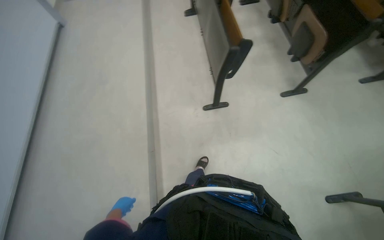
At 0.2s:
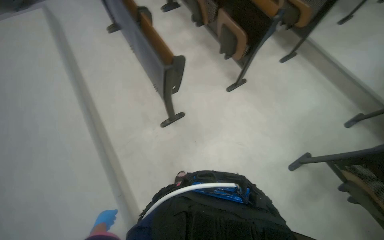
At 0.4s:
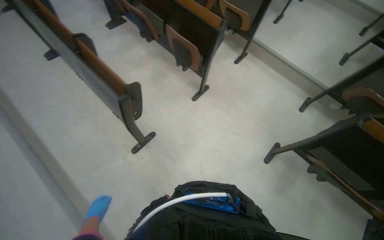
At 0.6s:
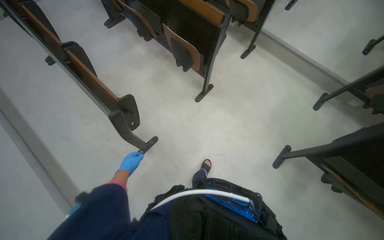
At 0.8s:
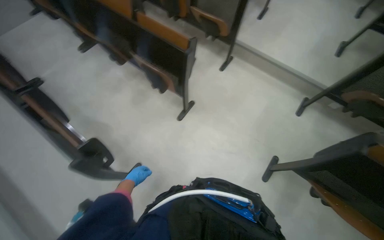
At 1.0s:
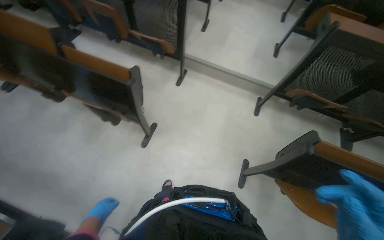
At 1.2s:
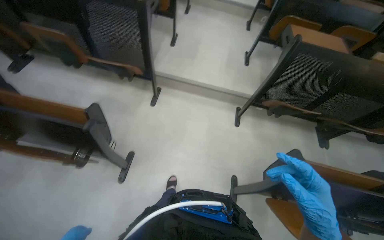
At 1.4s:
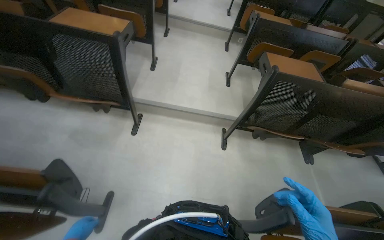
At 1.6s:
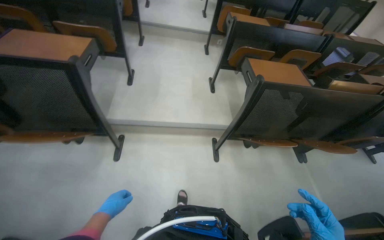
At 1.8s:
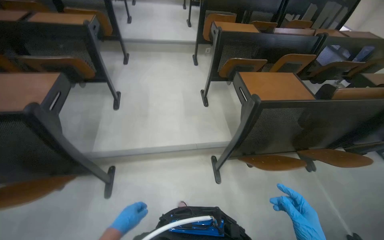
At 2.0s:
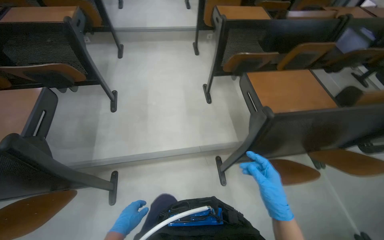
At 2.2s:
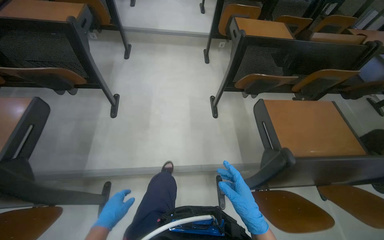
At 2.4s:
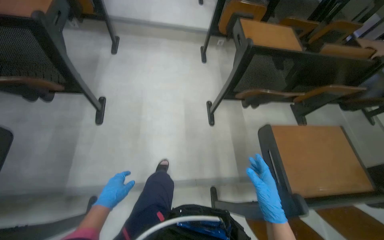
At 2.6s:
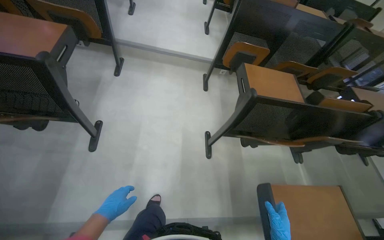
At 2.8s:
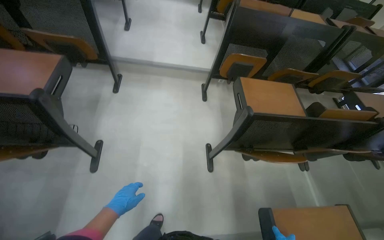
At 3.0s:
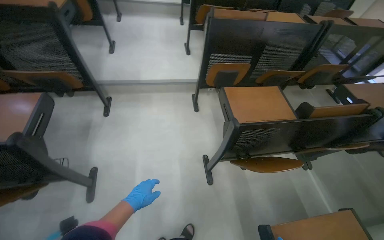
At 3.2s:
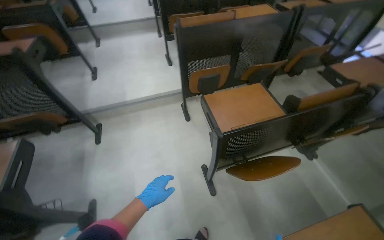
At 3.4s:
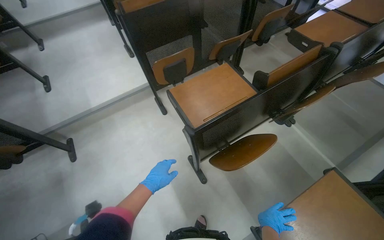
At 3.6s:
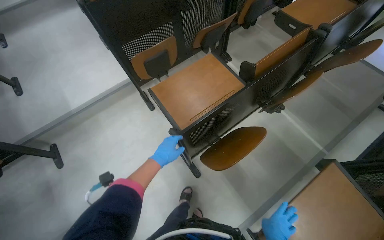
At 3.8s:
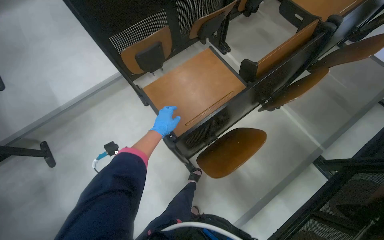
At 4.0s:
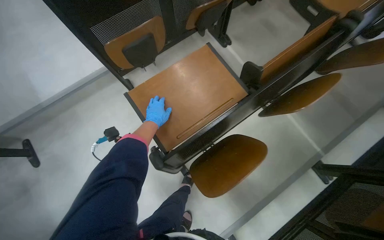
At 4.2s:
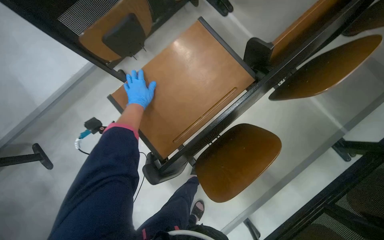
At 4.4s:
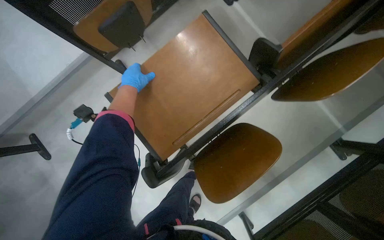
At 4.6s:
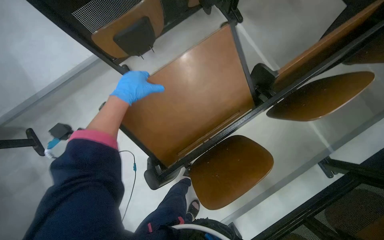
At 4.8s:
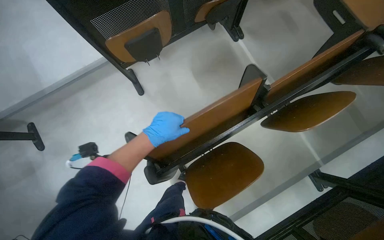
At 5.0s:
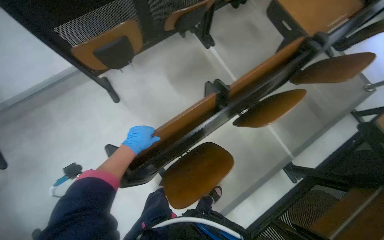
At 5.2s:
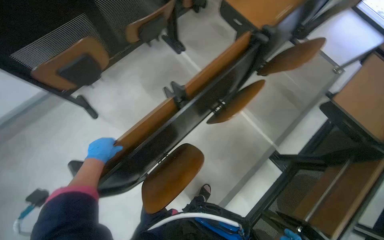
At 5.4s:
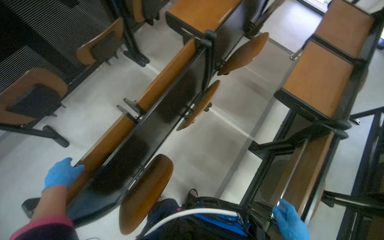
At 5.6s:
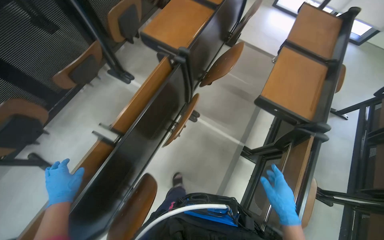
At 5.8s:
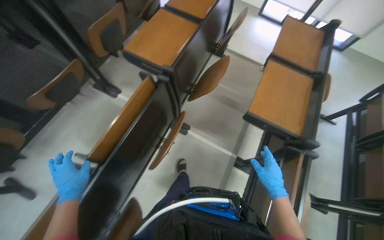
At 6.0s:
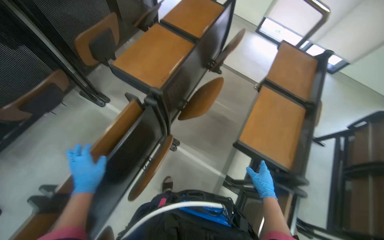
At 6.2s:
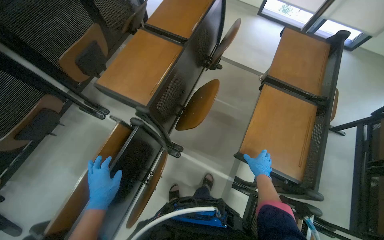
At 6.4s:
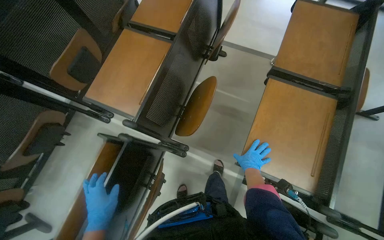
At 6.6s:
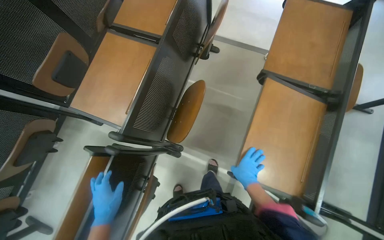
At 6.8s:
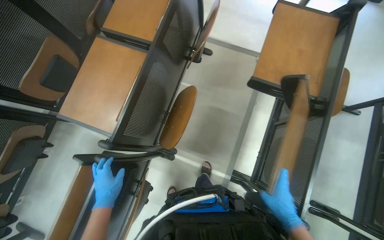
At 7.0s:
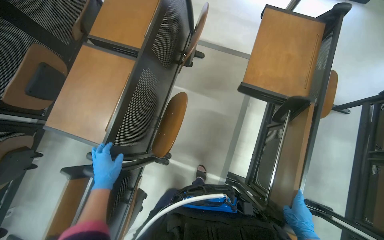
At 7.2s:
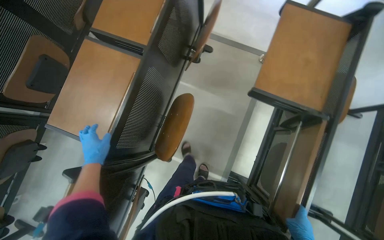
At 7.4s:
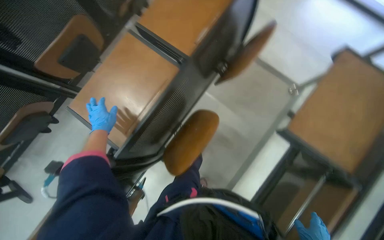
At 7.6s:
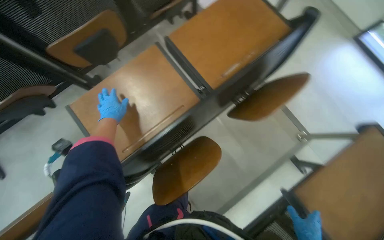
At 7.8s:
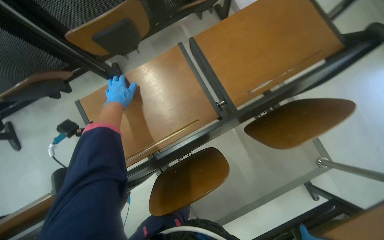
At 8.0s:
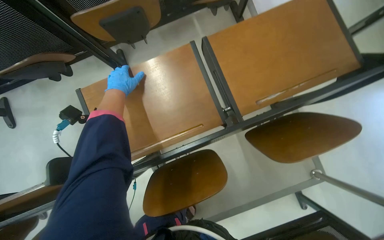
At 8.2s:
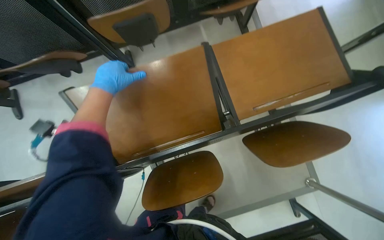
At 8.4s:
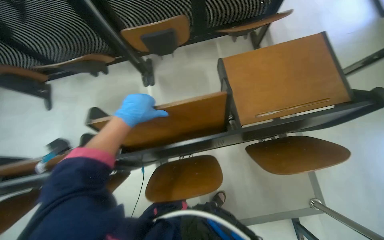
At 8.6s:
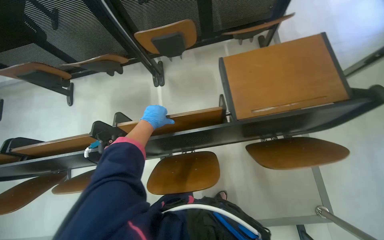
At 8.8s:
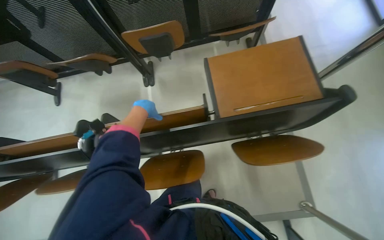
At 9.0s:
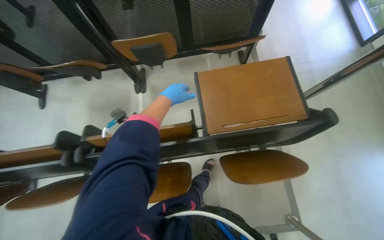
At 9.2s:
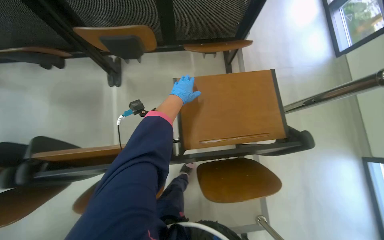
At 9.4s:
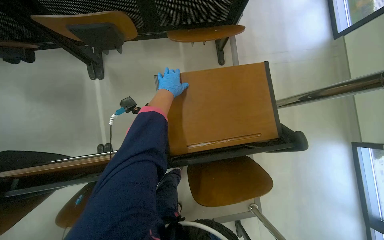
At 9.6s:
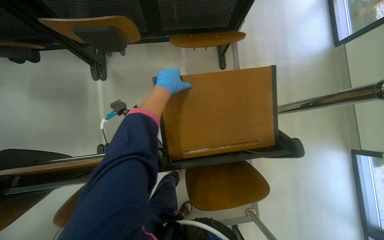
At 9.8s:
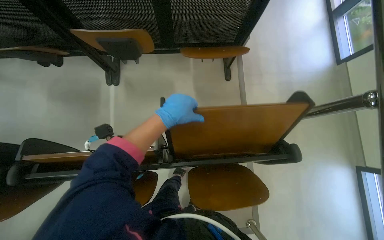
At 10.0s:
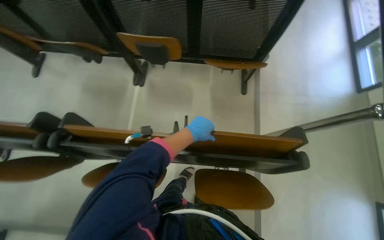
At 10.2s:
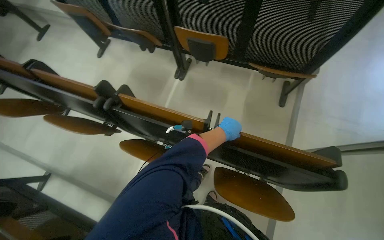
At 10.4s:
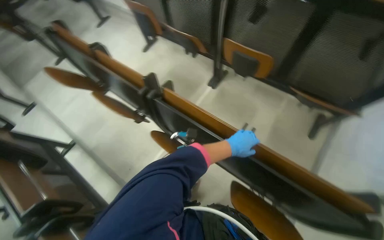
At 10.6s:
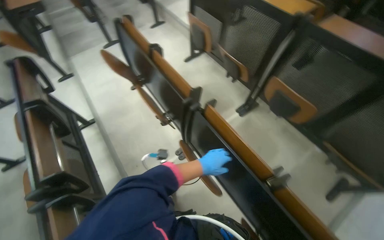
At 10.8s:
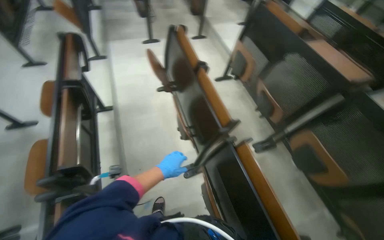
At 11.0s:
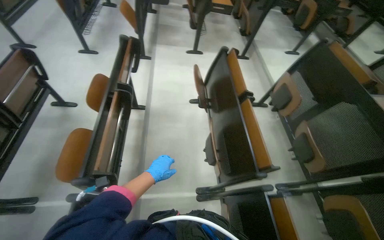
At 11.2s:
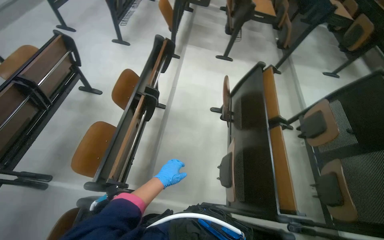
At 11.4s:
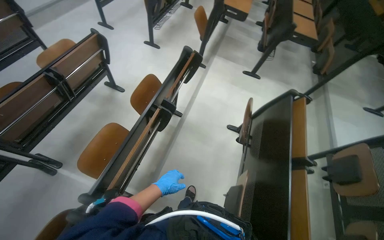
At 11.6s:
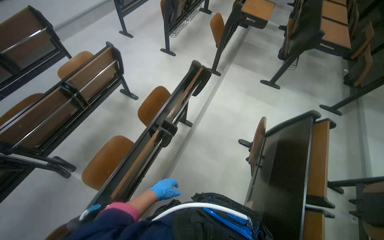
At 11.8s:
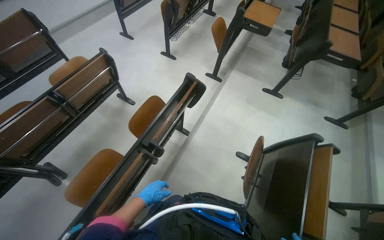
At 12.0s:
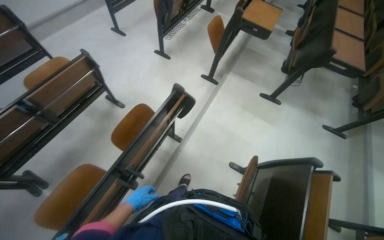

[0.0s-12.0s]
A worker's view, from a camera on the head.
Job: organizing items.
The whole recording: Folding up auditorium desks. The worker folds up multiple desks in the auditorium.
0.0s to 1.6s: The wearer moves approximately 1.5 m. The head turns to the right by approximately 85 degrees.
1.6s to 3.0s: The head travels some 1 m.
3.0s to 4.4s: The head travels some 80 cm. The view tips downward by roughly 30 degrees. Everything in view rotates roughly 30 degrees counterclockwise.
4.4s to 6.0s: The head travels to the right, about 70 cm. The head turns to the right by roughly 25 degrees. The wearer looks about 20 degrees further upward.
6.0s to 7.6s: The wearer moves some 70 cm. The view tilts roughly 15 degrees downward.
7.6s to 9.0s: The scene turns approximately 30 degrees clockwise in the picture. The left hand travels to the right by about 25 cm.
9.0s to 10.4s: The wearer looks roughly 45 degrees further to the left.
10.4s to 12.0s: The camera is carried roughly 1.5 m. The wearer looks approximately 85 degrees further to the left.

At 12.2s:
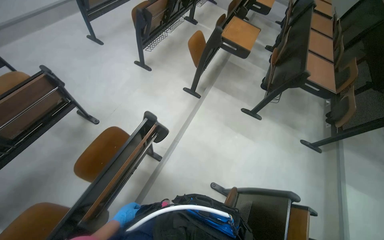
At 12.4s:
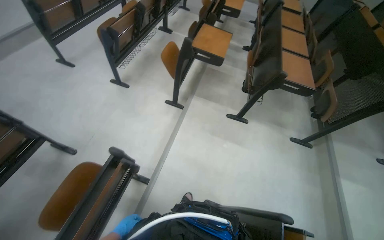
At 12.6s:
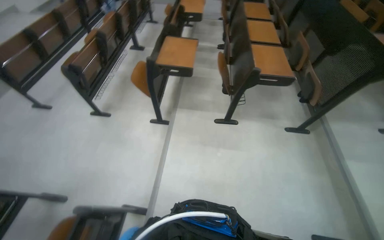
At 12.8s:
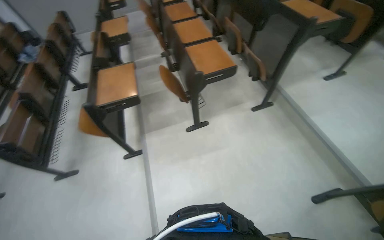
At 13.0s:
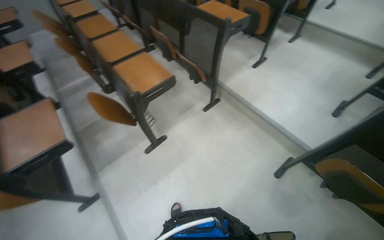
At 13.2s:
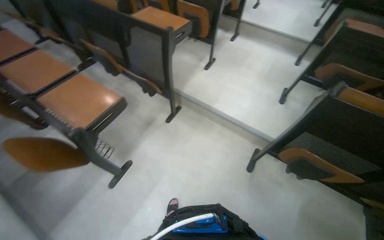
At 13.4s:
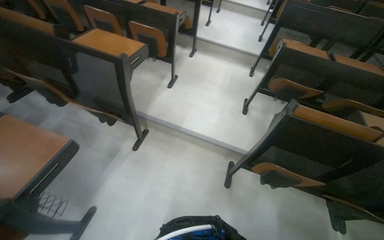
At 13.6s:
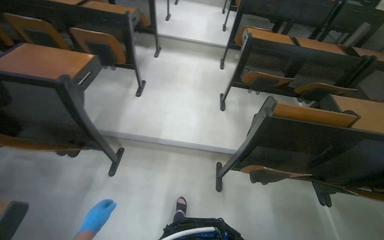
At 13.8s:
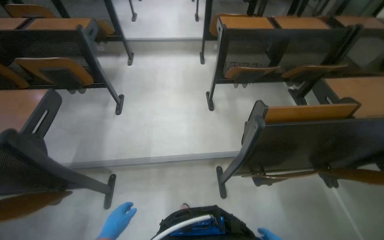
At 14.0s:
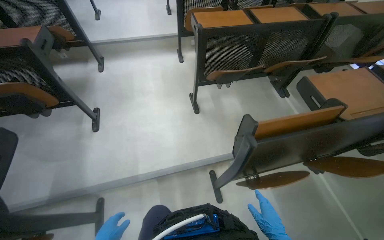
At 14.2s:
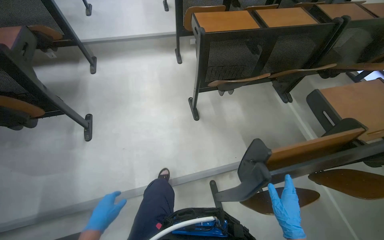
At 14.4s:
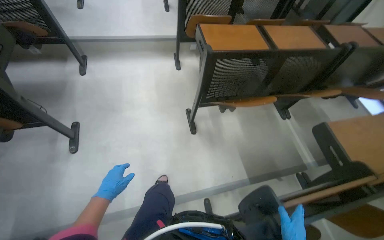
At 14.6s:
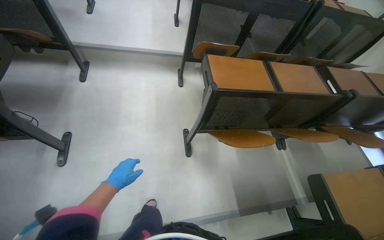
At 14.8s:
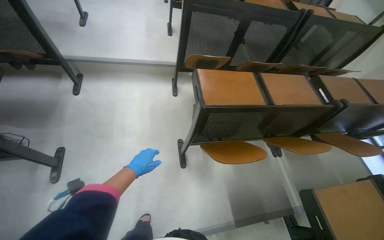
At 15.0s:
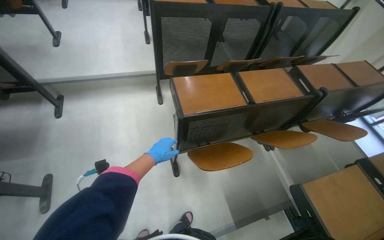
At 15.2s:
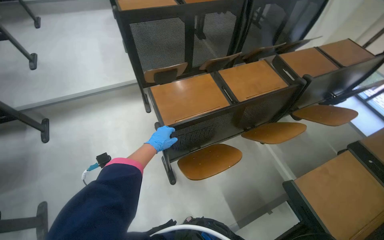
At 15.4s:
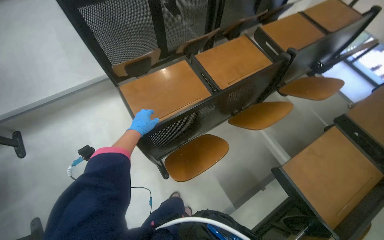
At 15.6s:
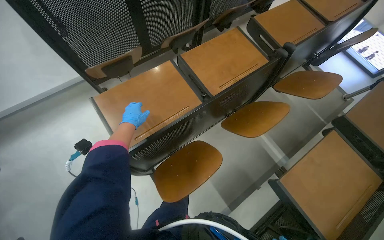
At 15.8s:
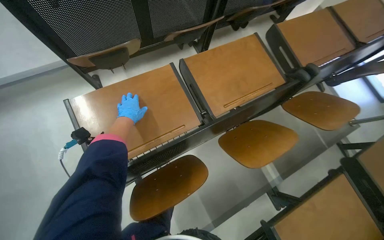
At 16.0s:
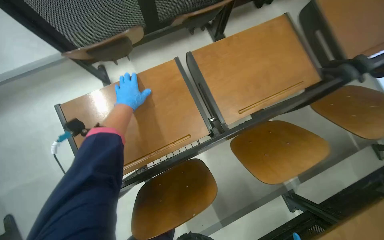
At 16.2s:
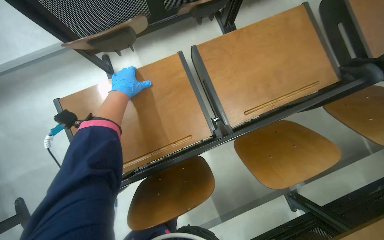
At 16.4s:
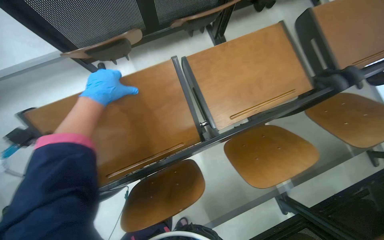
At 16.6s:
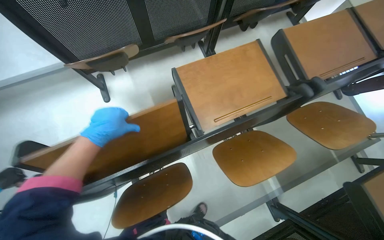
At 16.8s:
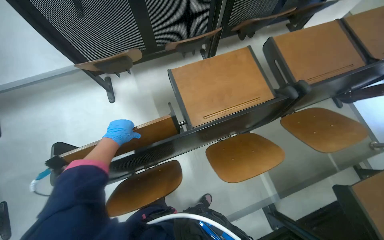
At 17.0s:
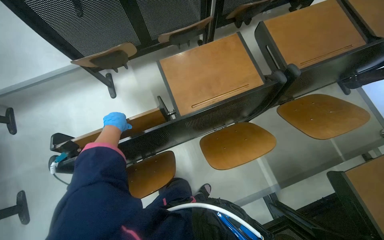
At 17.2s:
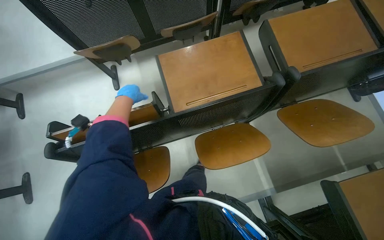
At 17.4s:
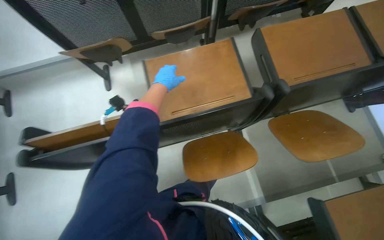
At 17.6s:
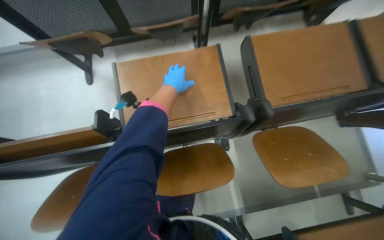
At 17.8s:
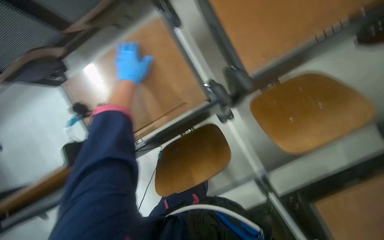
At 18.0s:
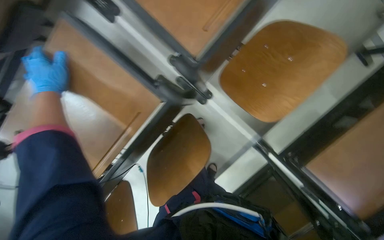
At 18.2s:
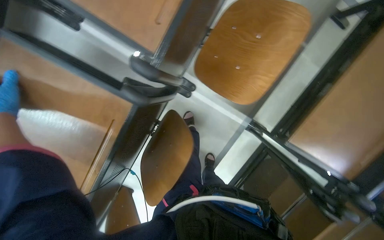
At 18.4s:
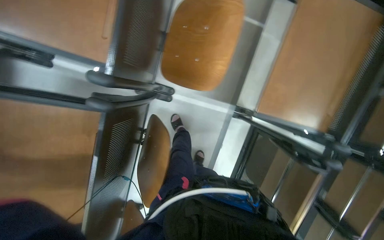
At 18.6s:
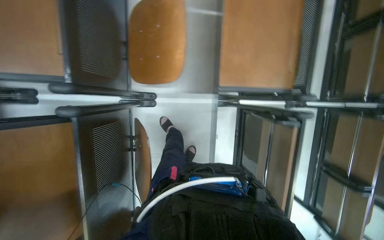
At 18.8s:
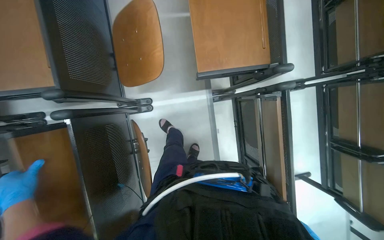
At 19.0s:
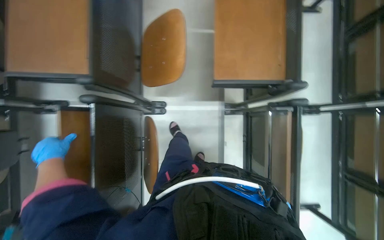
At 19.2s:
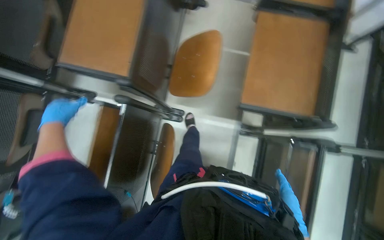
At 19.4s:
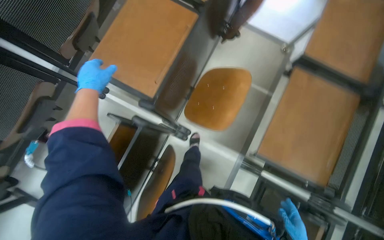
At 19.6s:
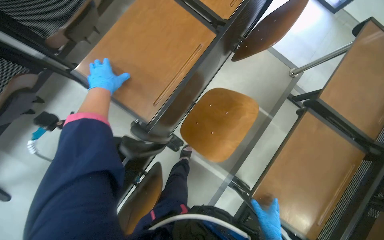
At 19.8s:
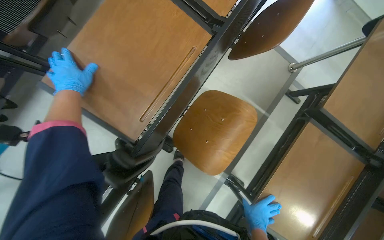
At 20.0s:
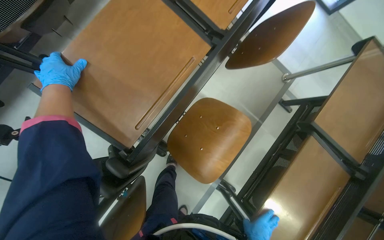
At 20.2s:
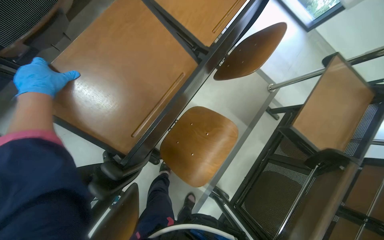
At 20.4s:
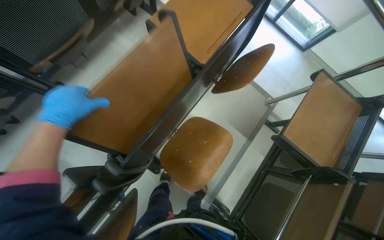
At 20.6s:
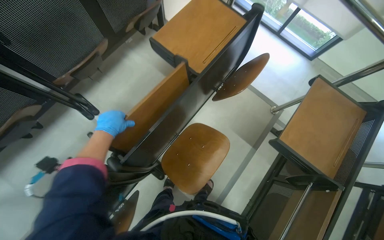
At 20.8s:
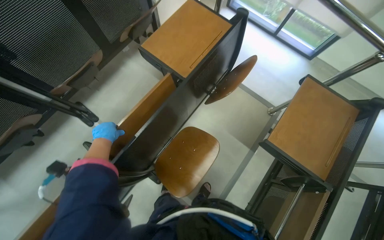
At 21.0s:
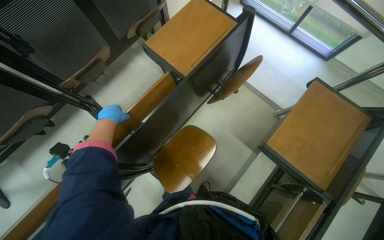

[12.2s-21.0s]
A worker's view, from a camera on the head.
Job: organizing items.
The whole recording: Folding up auditorium desks. The worker folds up multiple desks in the auditorium.
12.2s to 13.6s: The wearer moves some 1 m. The head turns to the right by roughly 110 degrees.
13.6s to 15.2s: The head travels approximately 1 m. The head turns to the right by roughly 30 degrees.
15.2s to 16.6s: The head travels roughly 60 cm. The camera pitches downward, by some 20 degrees.
16.6s to 18.0s: The wearer moves some 70 cm. The view tilts roughly 20 degrees downward. Everything in view rotates some 25 degrees counterclockwise.
18.0s to 19.6s: The view tips upward by some 15 degrees.
19.6s to 21.0s: The left hand moves about 20 cm nearer to the camera and comes back.
